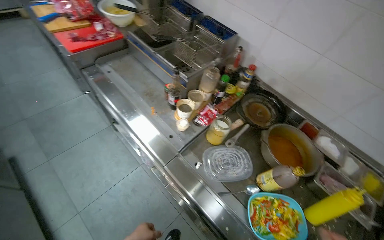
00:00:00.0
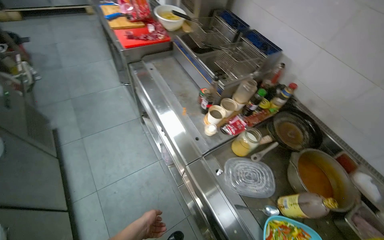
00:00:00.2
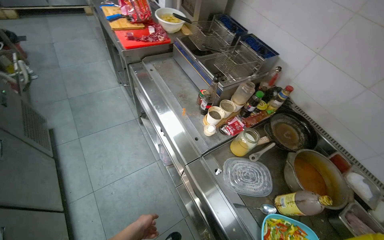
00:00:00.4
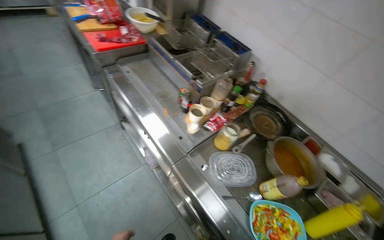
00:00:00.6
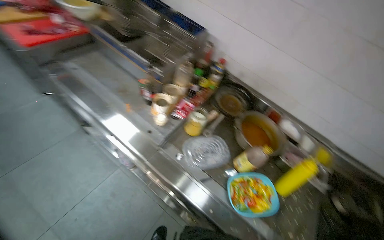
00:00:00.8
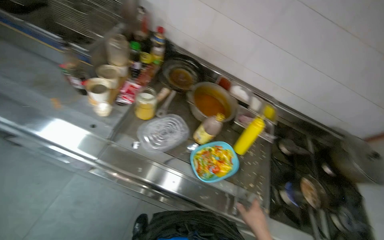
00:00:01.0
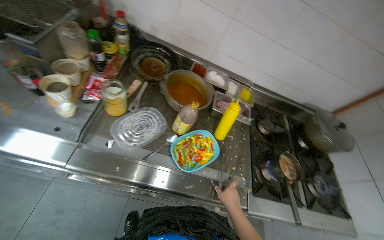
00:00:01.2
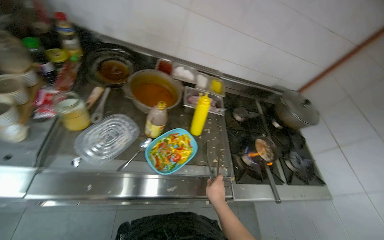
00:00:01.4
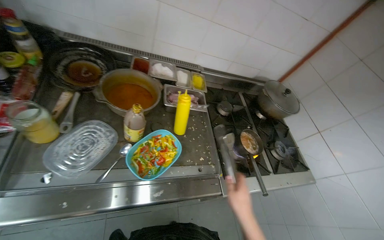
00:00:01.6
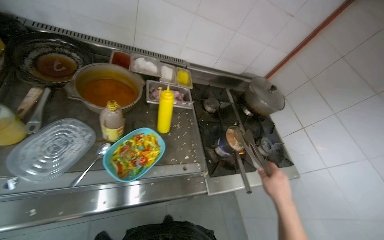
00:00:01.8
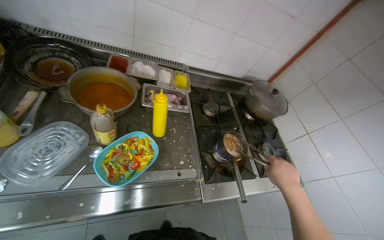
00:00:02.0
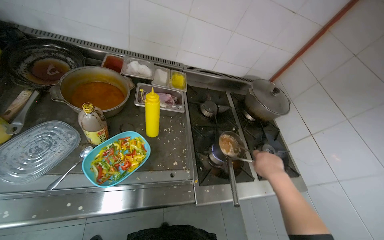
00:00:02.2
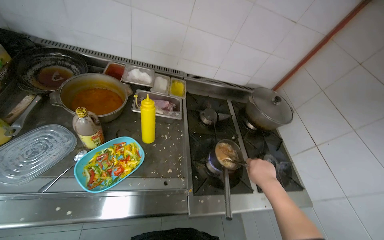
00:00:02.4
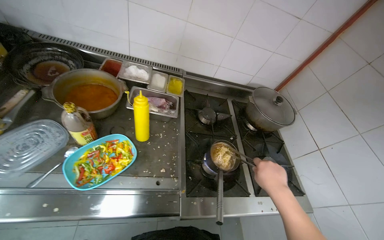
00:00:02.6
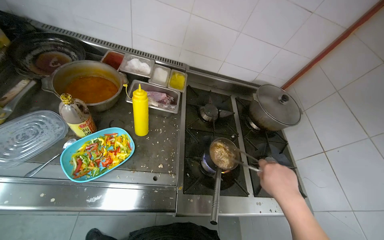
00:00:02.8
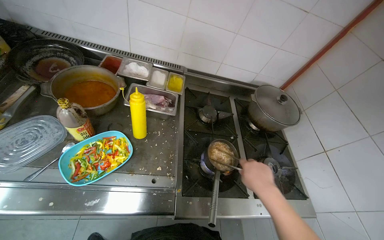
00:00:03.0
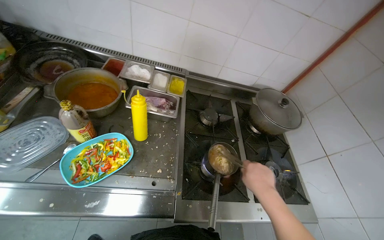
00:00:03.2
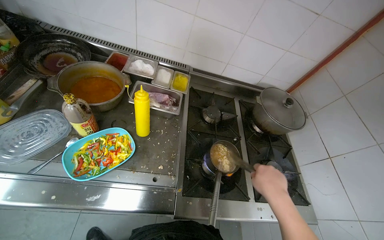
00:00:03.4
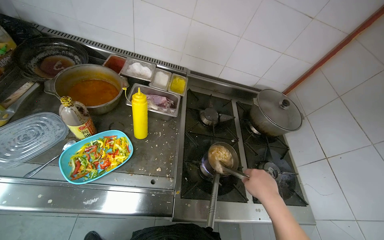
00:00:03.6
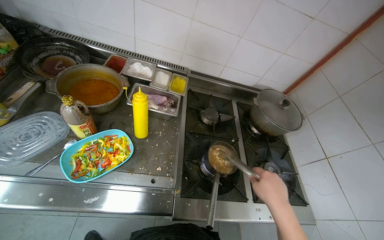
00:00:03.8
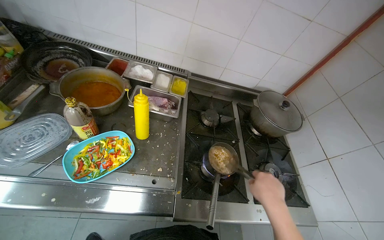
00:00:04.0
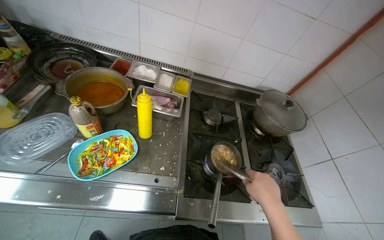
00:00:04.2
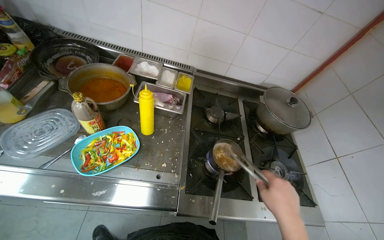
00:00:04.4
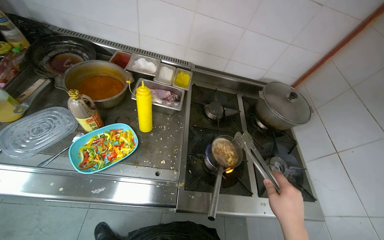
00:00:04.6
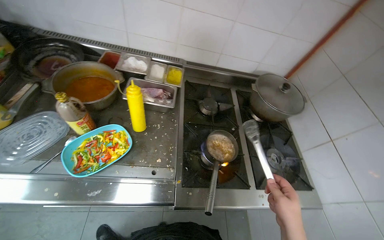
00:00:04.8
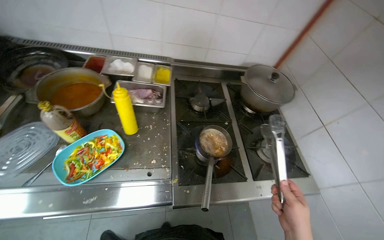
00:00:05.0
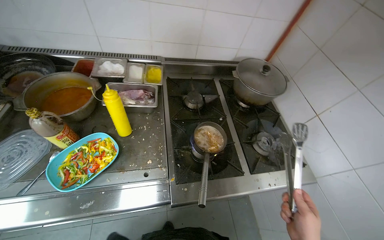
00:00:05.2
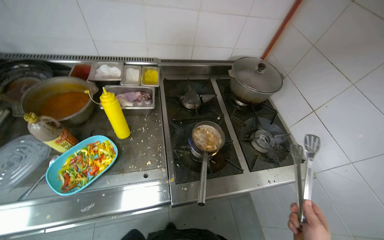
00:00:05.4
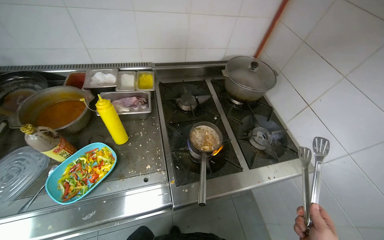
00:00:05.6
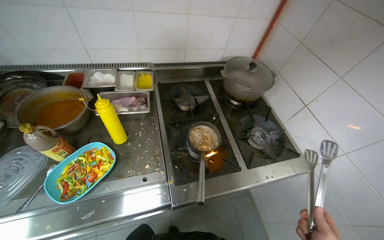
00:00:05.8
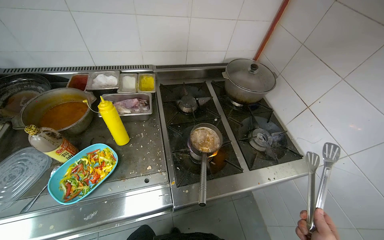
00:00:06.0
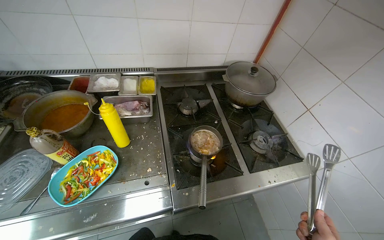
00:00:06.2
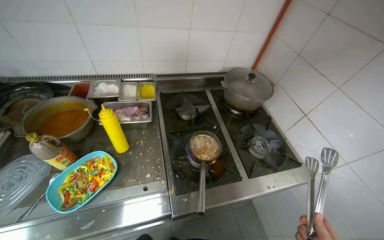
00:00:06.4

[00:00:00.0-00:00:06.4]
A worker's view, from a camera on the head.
Job: cooking food.
The whole recording: Adding spices to pan. The worker adds various spices from containers into a pan on the stove.
00:00:00.0 to 00:00:01.6: The head turns to the right by roughly 55 degrees. The view tilts some 15 degrees downward.
00:00:01.6 to 00:00:03.2: The right hand goes about 30 cm to the right.
00:00:03.2 to 00:00:04.8: The right hand goes approximately 10 cm down the picture.

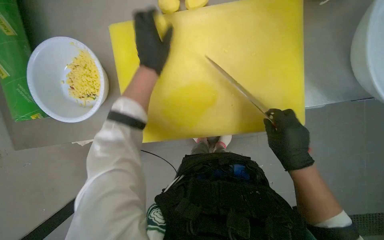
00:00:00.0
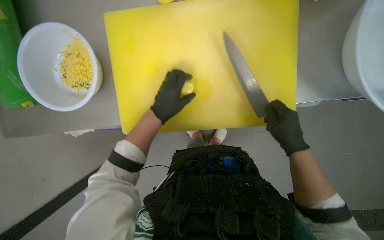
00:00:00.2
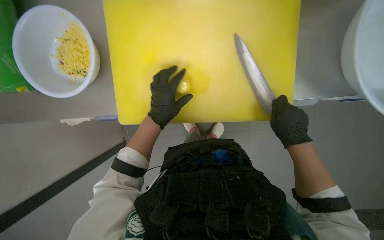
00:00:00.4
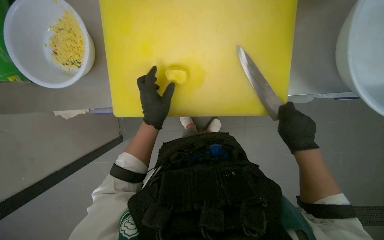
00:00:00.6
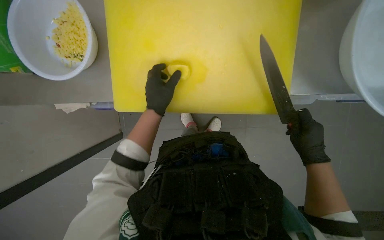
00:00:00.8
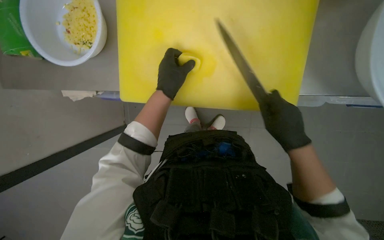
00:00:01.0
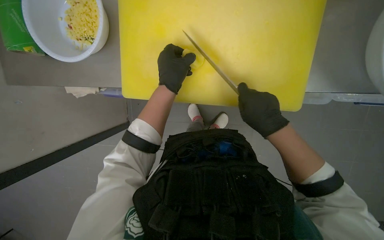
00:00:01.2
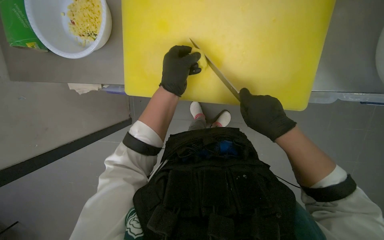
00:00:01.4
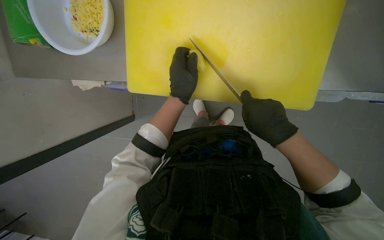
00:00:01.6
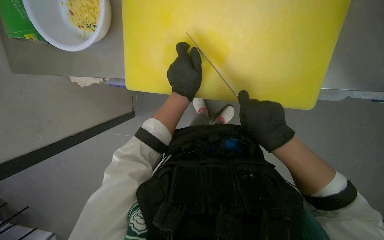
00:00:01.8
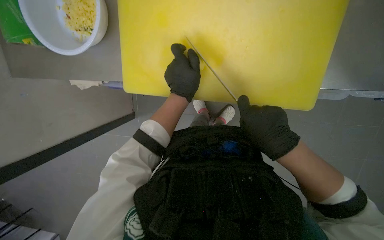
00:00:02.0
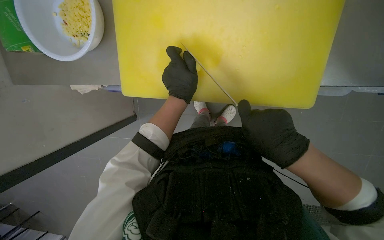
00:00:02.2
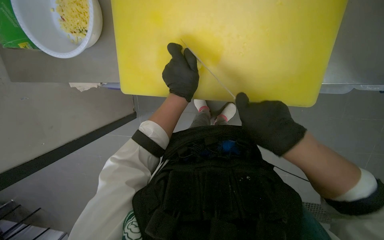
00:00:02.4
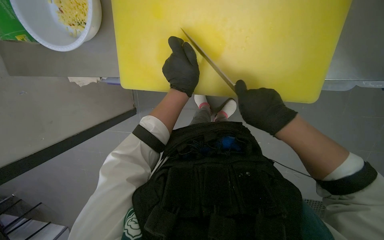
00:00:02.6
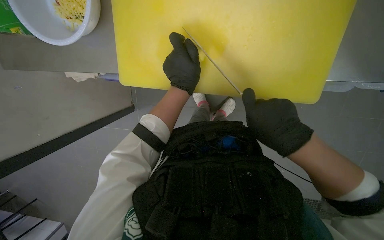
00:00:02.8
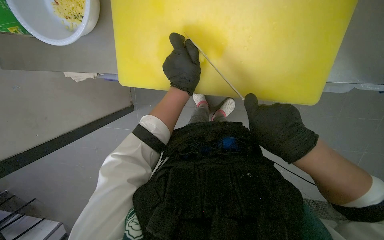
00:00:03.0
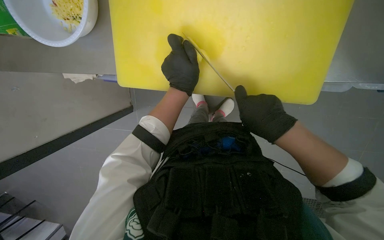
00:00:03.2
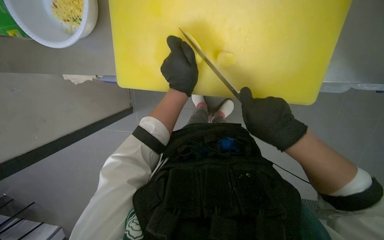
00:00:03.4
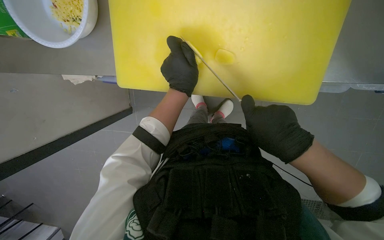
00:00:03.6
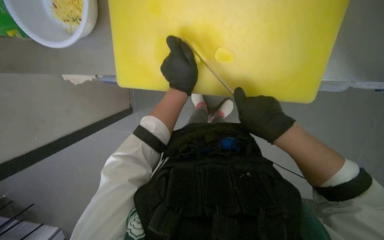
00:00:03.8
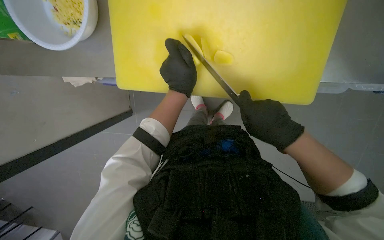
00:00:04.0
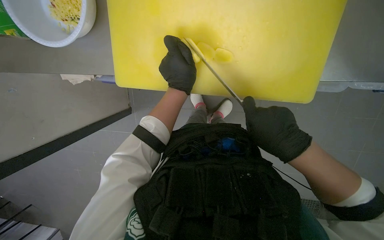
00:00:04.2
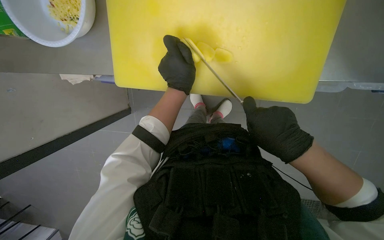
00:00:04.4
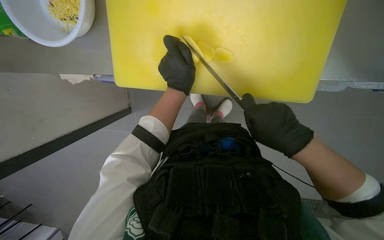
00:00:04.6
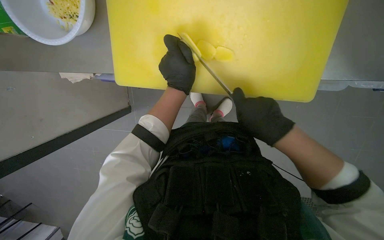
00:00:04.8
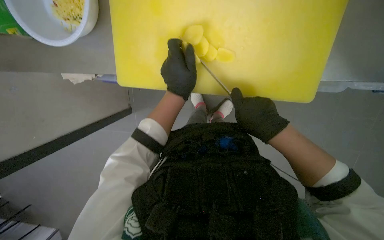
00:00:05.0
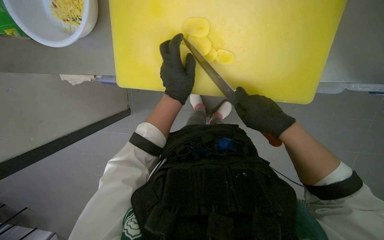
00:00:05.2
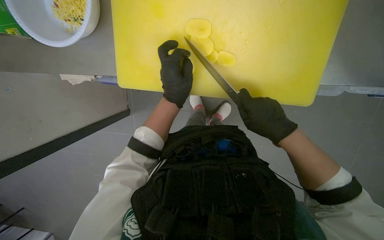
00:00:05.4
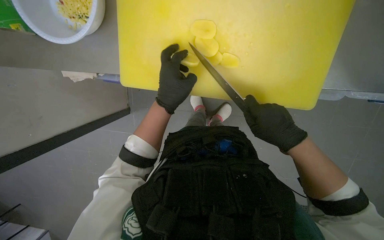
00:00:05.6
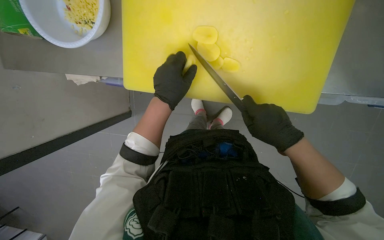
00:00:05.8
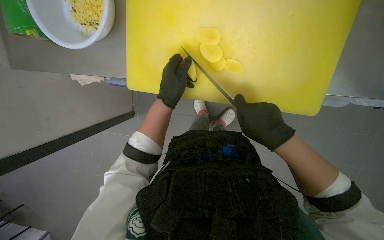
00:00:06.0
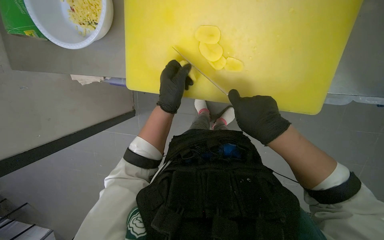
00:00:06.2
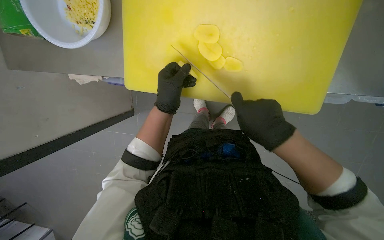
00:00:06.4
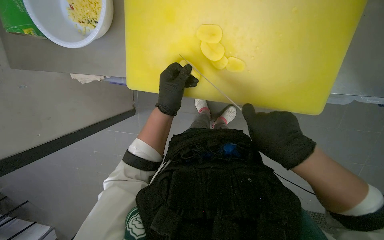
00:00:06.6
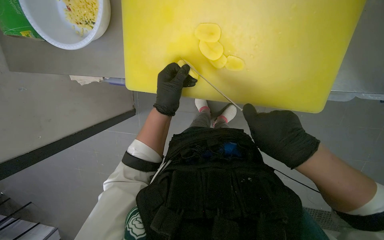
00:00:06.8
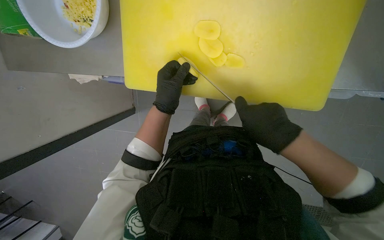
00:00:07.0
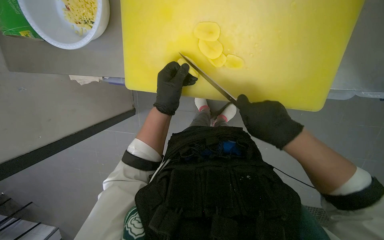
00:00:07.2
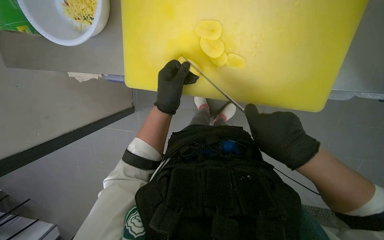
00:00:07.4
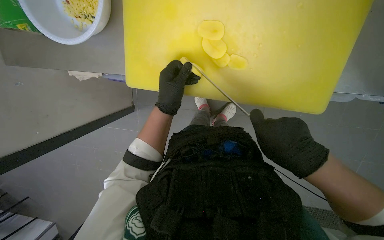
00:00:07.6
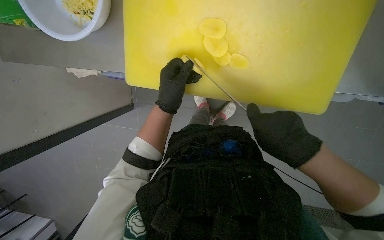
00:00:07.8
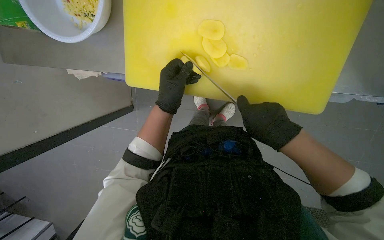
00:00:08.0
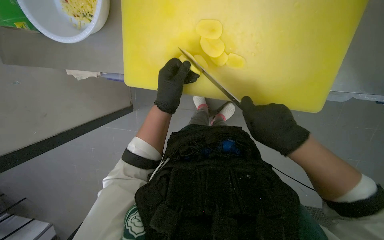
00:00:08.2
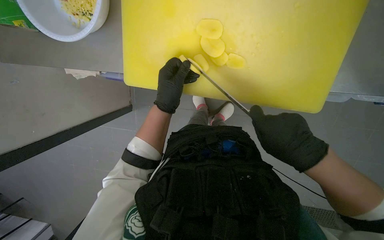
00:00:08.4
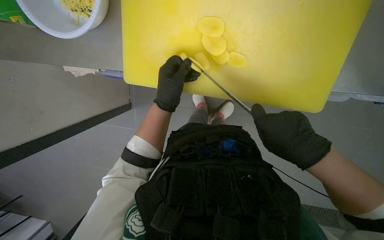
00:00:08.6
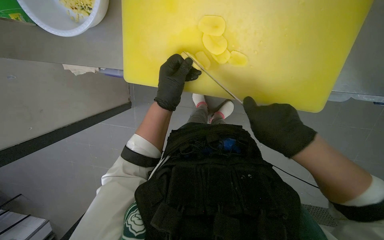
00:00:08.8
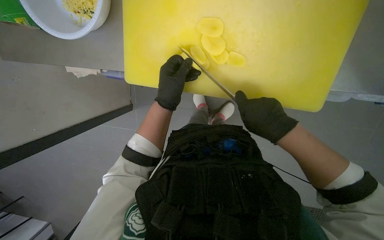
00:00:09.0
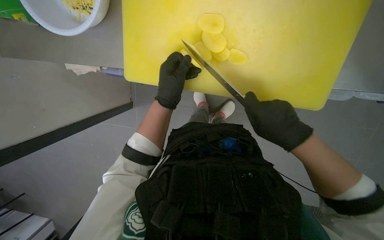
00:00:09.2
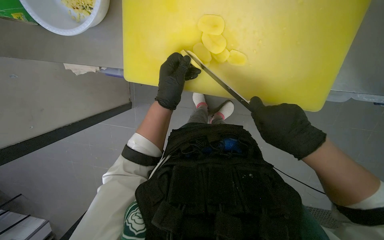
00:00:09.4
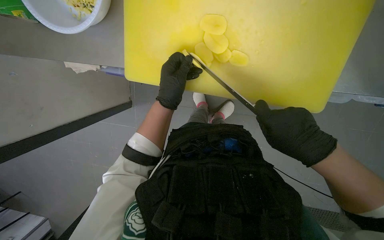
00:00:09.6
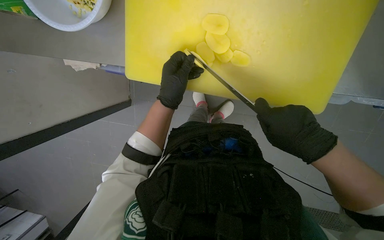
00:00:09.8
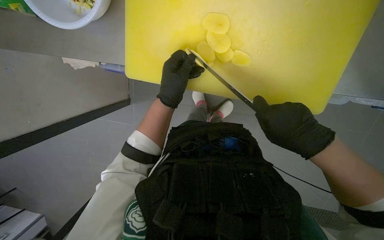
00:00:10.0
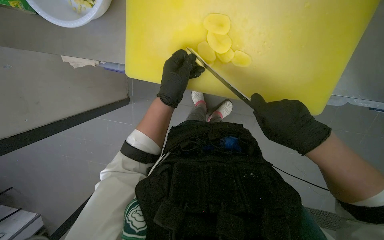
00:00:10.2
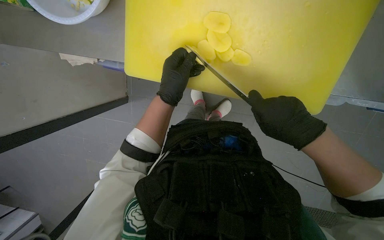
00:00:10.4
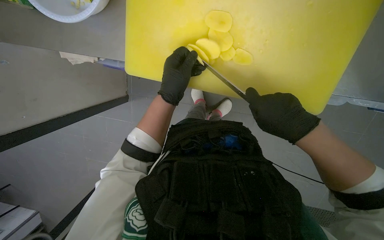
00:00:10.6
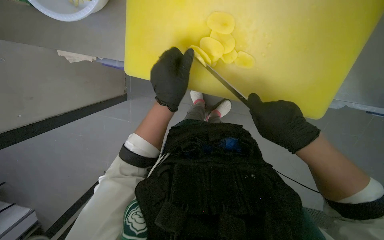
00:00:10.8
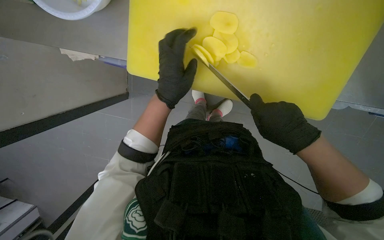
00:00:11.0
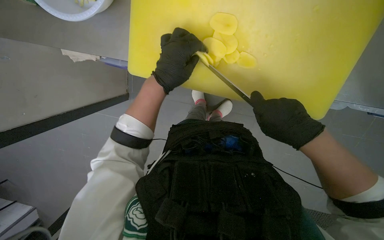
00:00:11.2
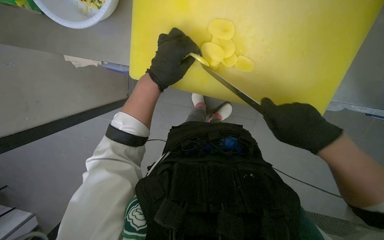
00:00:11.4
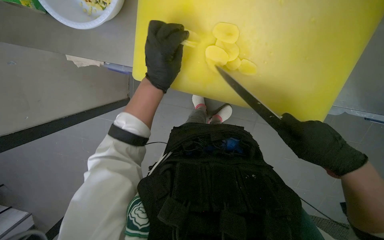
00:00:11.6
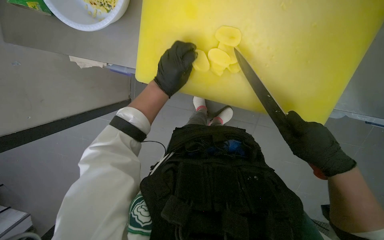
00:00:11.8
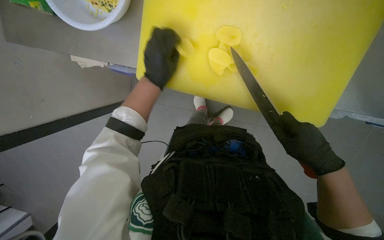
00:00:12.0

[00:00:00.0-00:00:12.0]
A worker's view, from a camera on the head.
Job: preparing food.
The whole recording: Slicing and dicing potatoes. The worker slices and dices potatoes on a yellow cutting board, then transfers them to a white bowl.
00:00:00.0 to 00:00:01.6: The right hand moves about 15 cm to the right and comes back.
00:00:01.6 to 00:00:10.4: The hands work in one place, with small movements.
00:00:10.4 to 00:00:12.0: The hands work in one place, with small movements.

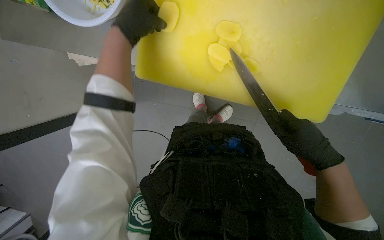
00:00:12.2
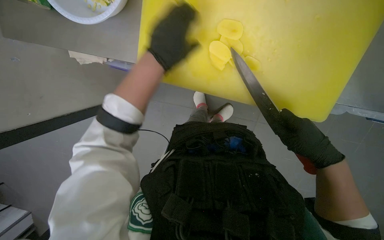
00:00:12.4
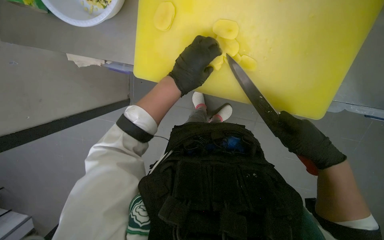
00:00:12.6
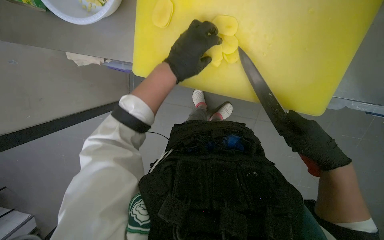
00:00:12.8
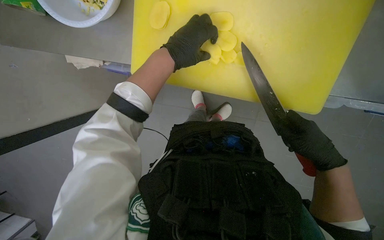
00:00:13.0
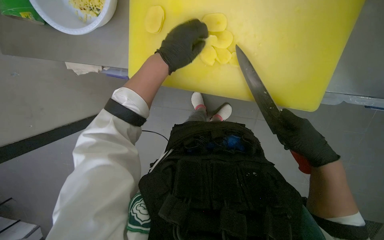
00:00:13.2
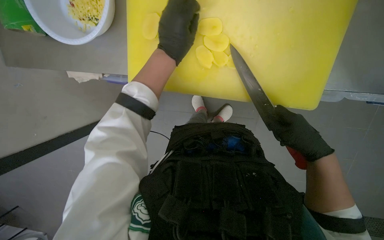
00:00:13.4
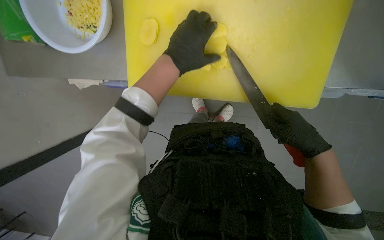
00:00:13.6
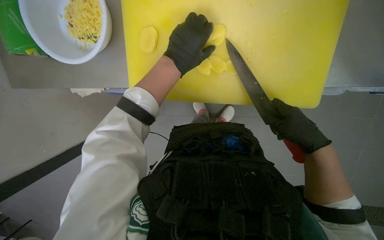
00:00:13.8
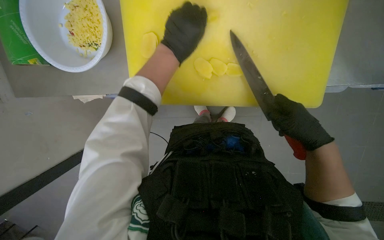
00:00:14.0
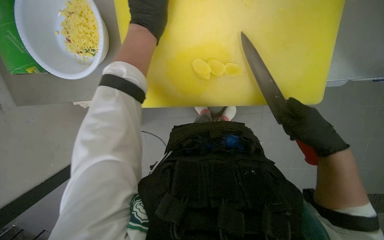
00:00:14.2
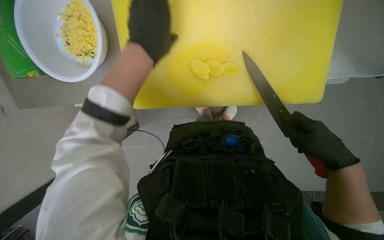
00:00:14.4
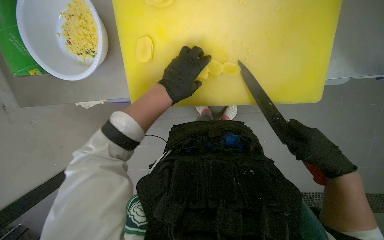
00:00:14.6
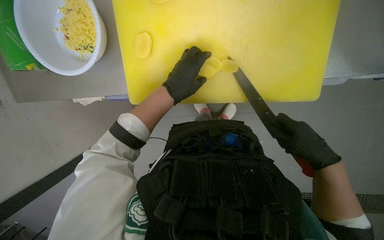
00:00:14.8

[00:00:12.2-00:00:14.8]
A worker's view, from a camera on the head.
Job: preparing food.
The whole recording: Slicing and dicing potatoes. The worker slices and dices potatoes on a yellow cutting board, then transfers them to a white bowl.
00:00:12.2 to 00:00:13.4: The left hand goes roughly 10 cm to the right.
